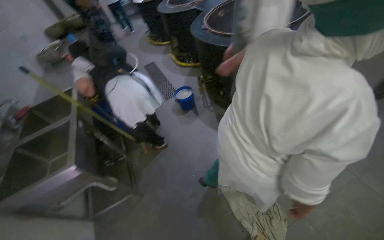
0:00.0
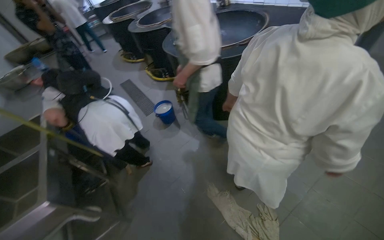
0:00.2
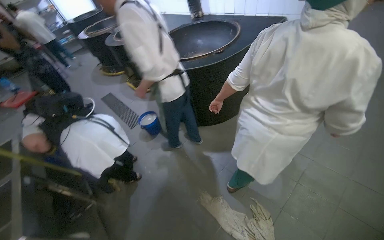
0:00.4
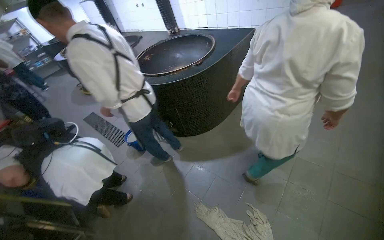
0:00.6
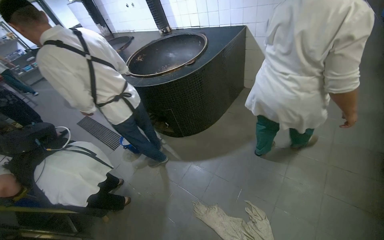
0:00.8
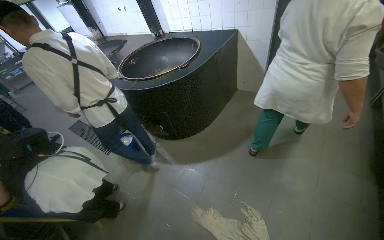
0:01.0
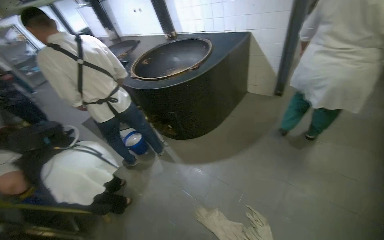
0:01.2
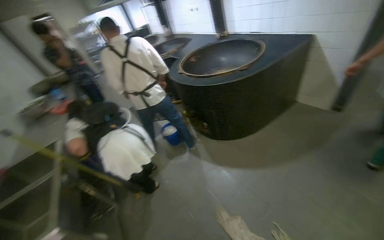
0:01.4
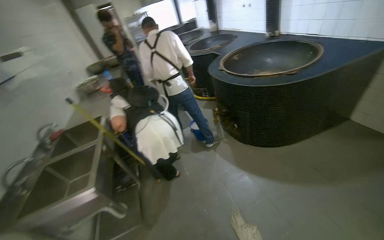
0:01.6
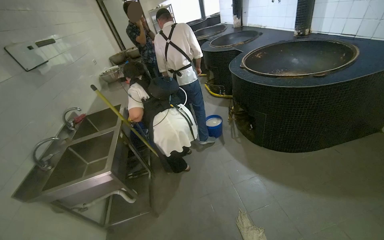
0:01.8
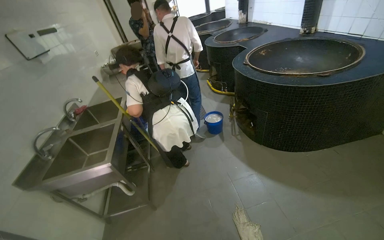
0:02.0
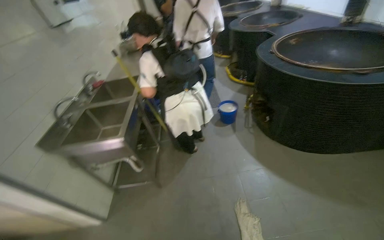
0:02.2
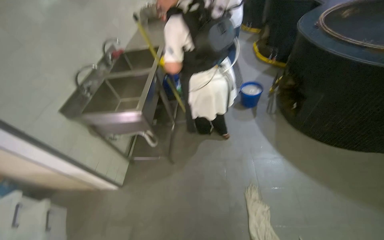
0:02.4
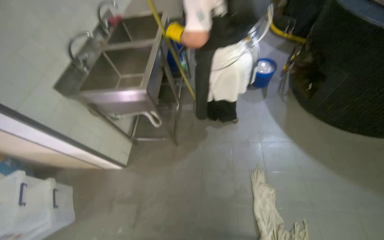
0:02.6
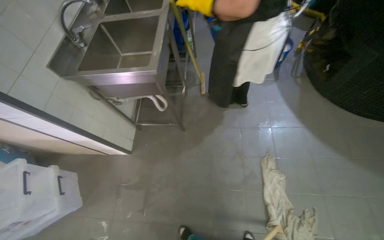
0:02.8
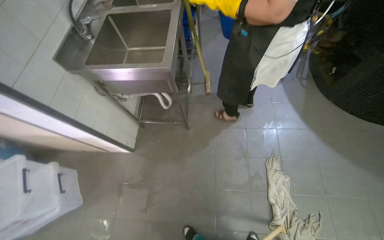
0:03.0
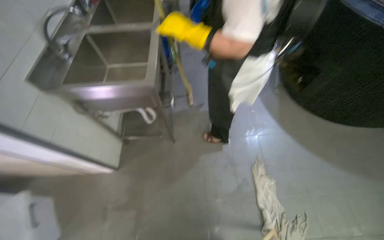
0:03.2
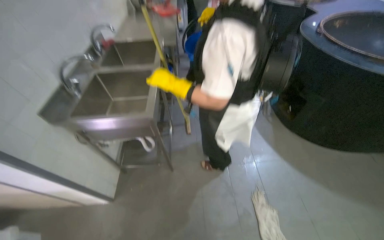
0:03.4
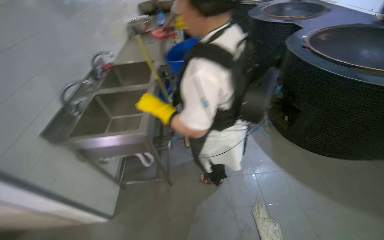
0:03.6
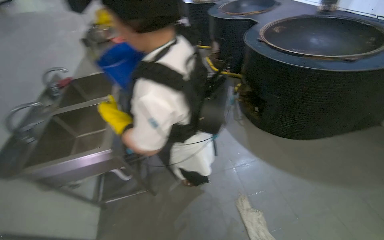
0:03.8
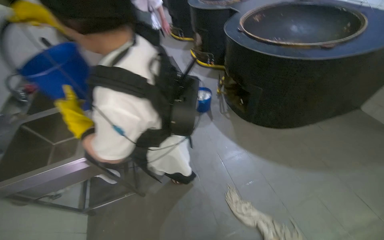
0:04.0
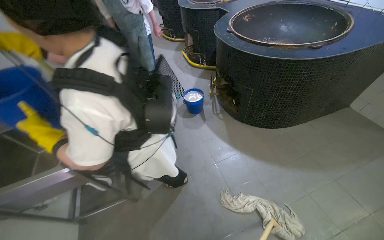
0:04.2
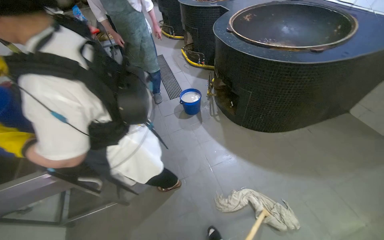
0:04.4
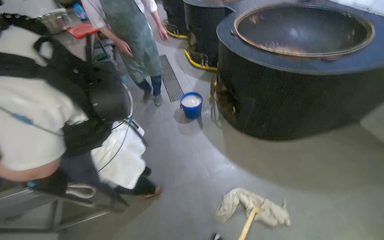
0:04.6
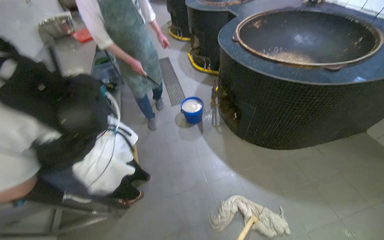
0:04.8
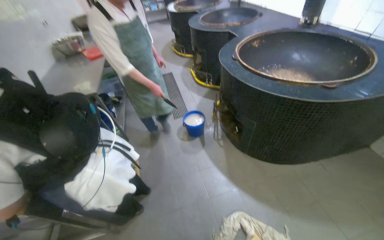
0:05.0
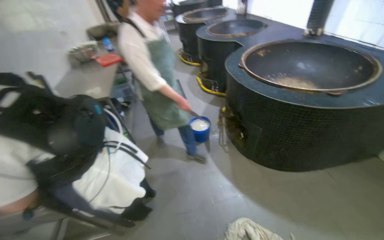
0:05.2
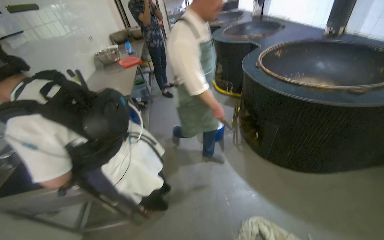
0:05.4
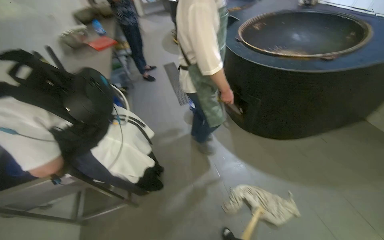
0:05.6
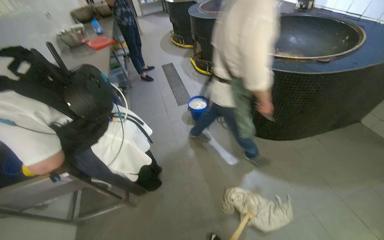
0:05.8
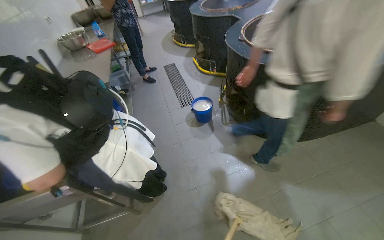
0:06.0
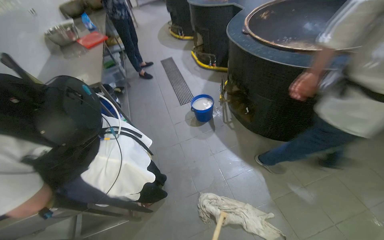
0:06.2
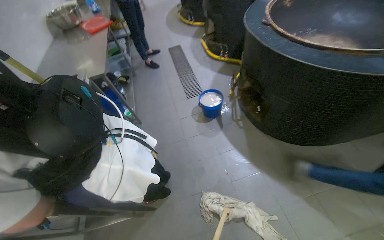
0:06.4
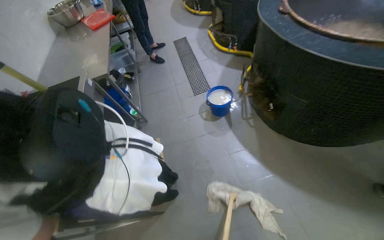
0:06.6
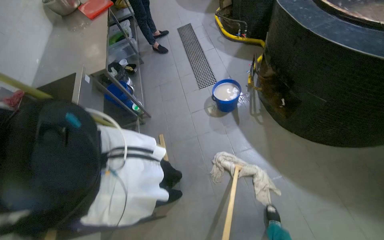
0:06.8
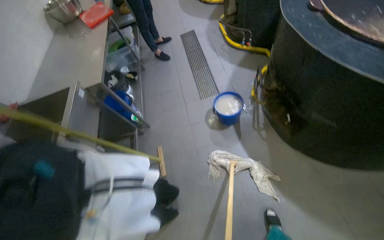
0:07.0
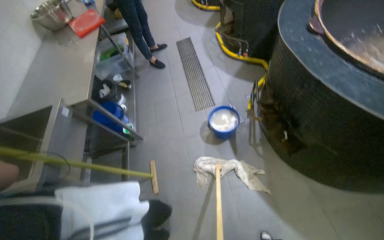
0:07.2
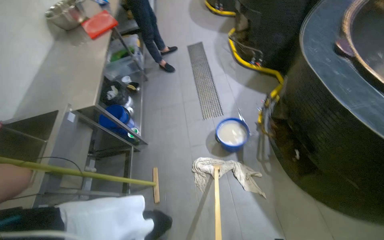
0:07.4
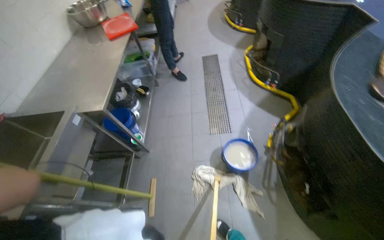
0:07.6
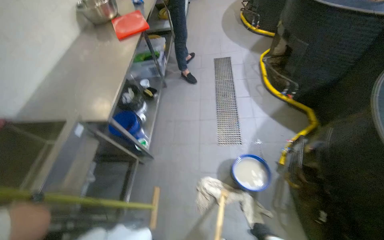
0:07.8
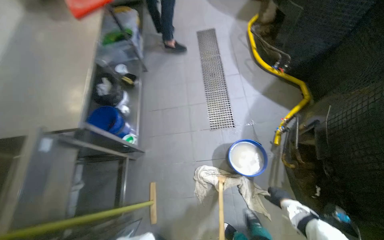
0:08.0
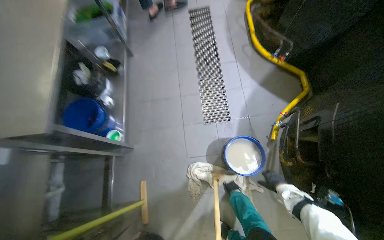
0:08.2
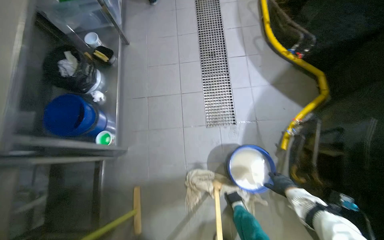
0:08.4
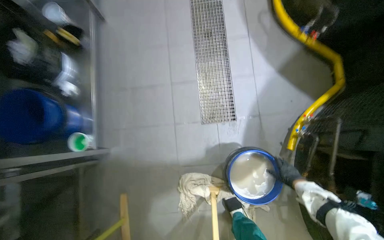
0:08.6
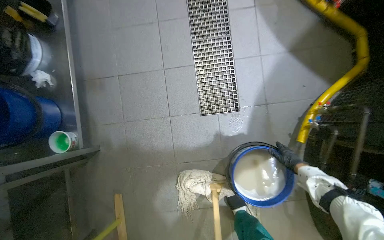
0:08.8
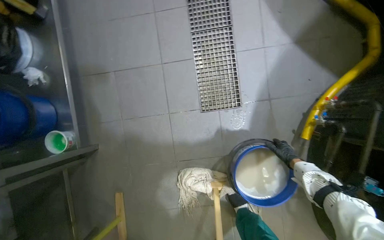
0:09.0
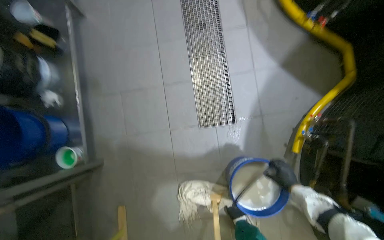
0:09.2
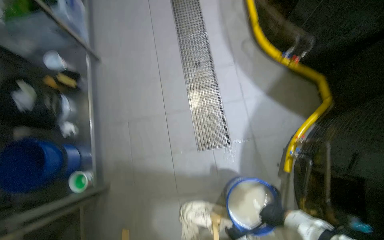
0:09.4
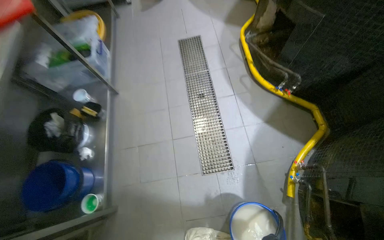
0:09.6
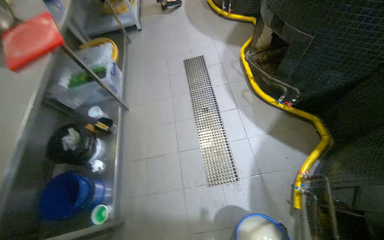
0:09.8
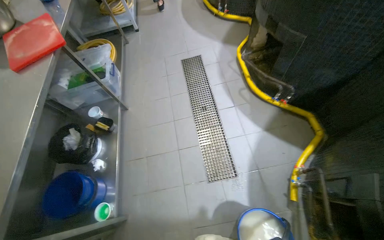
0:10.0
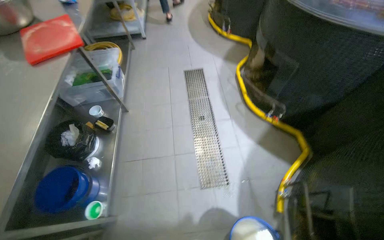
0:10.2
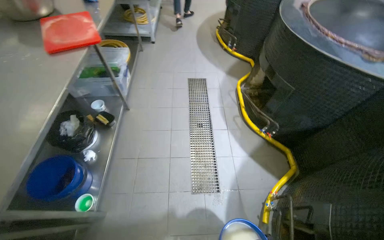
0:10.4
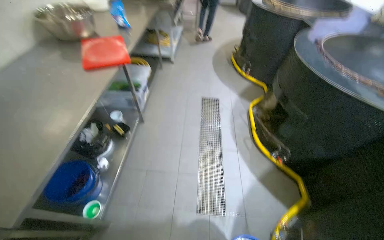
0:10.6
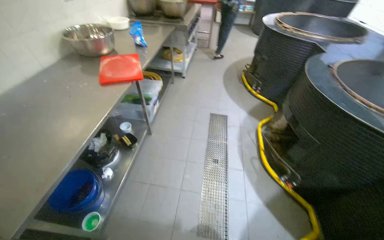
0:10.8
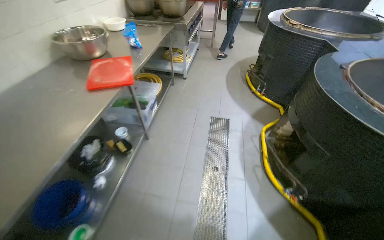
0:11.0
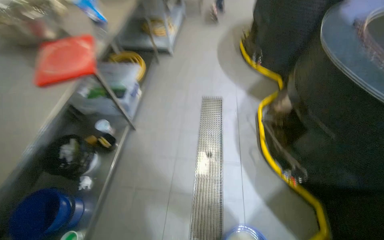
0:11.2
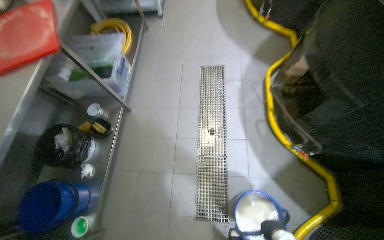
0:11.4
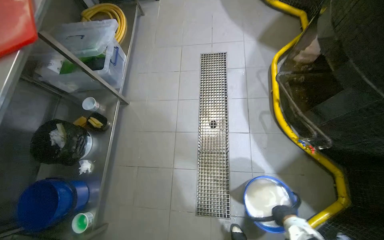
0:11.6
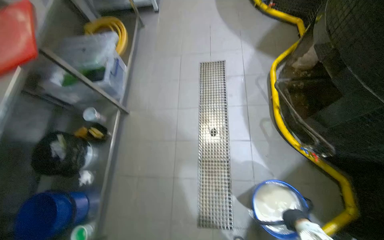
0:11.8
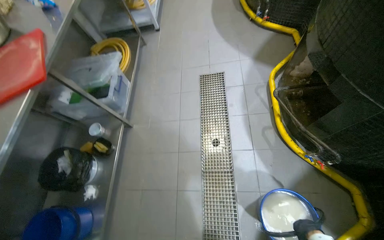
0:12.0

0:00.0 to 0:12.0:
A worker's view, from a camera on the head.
Job: mopping floor.
The whole recording: Mopping kitchen floor. The worker mops the kitchen floor with a mop and bucket.
0:01.6 to 0:03.0: The camera is carried roughly 50 cm. The wearer's head swings about 25 degrees to the left. The view tips downward by roughly 30 degrees.
0:03.0 to 0:04.4: The wearer moves about 40 cm. The wearer looks some 25 degrees further to the right. The view tips upward by about 15 degrees.
0:06.0 to 0:07.6: The camera travels approximately 90 cm.
0:07.6 to 0:09.0: The camera travels about 90 cm. The view tips downward by some 35 degrees.
0:09.0 to 0:10.4: The camera travels some 50 cm. The view tips upward by about 35 degrees.
0:10.4 to 0:12.0: The camera travels approximately 60 cm.

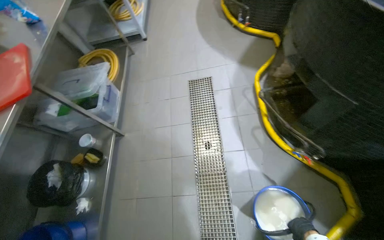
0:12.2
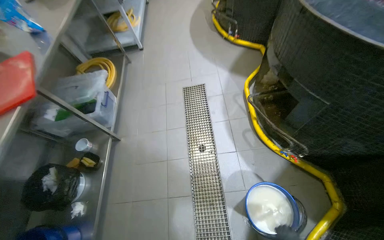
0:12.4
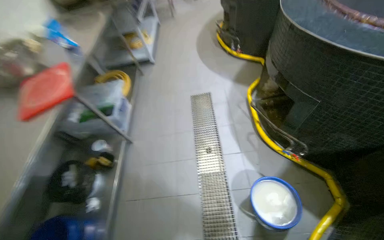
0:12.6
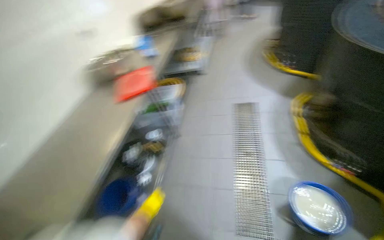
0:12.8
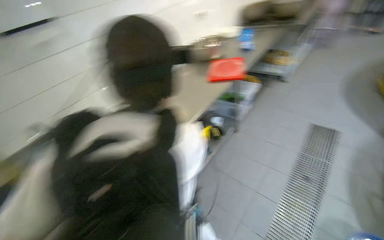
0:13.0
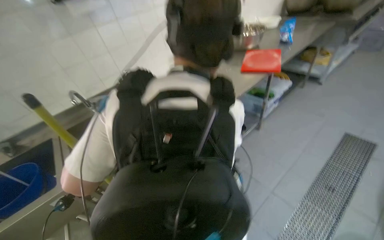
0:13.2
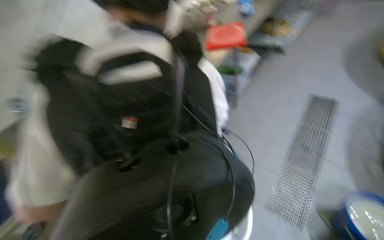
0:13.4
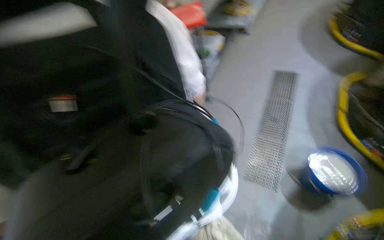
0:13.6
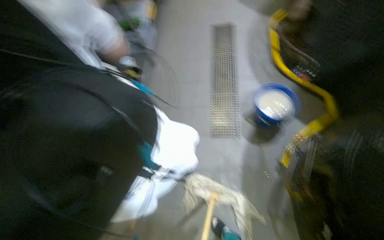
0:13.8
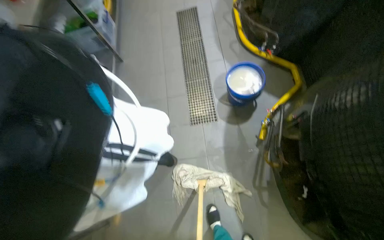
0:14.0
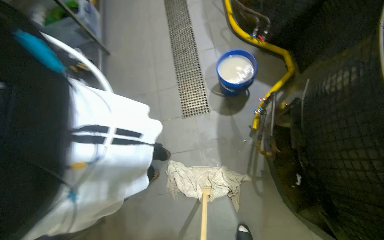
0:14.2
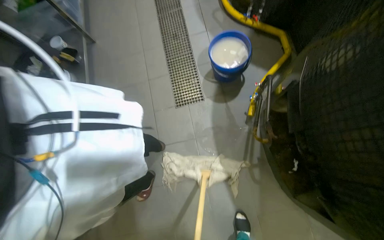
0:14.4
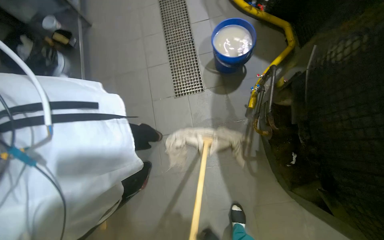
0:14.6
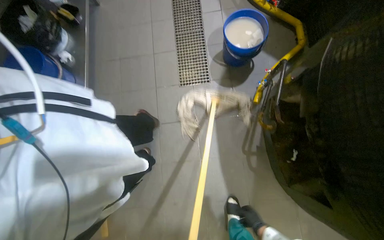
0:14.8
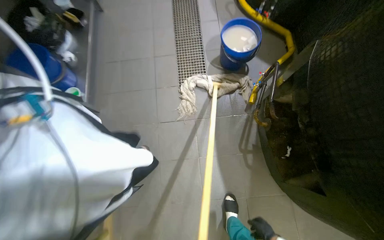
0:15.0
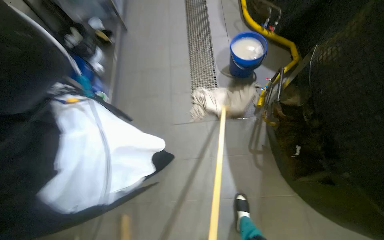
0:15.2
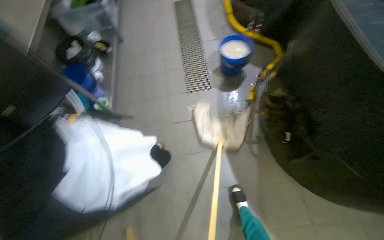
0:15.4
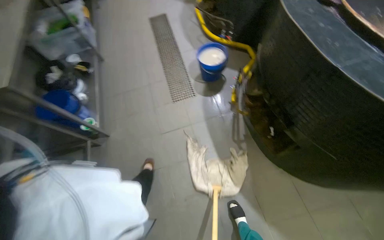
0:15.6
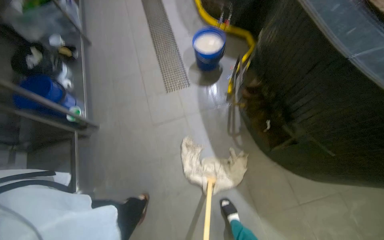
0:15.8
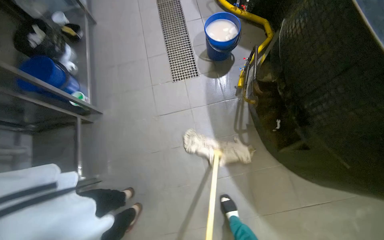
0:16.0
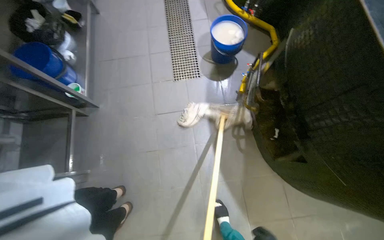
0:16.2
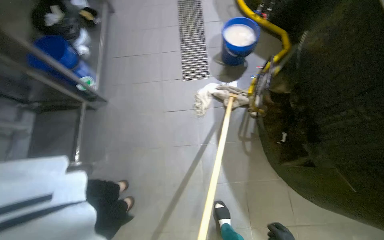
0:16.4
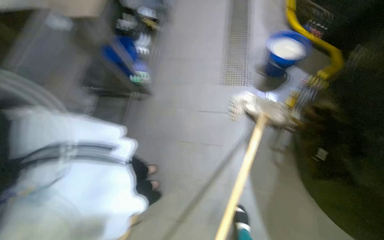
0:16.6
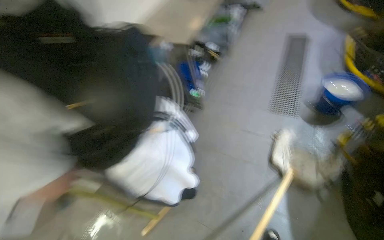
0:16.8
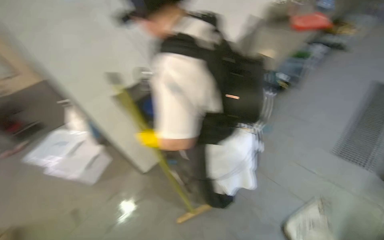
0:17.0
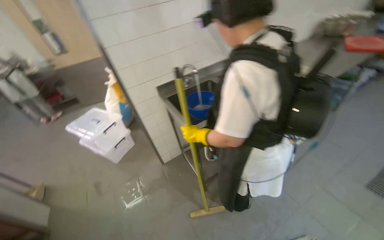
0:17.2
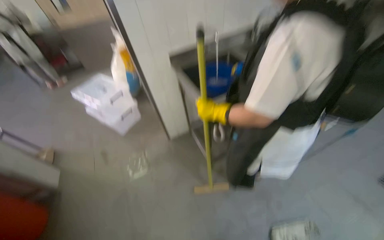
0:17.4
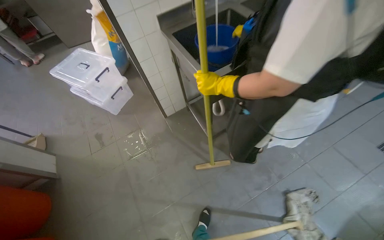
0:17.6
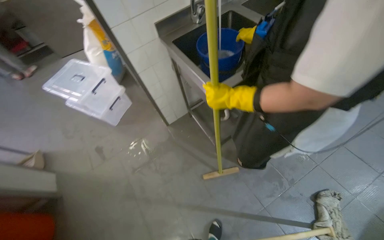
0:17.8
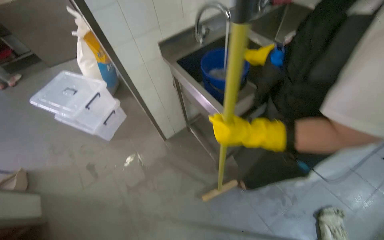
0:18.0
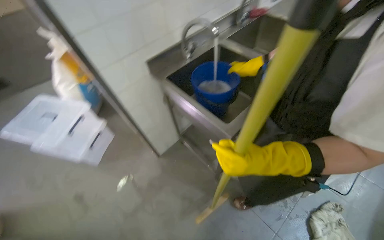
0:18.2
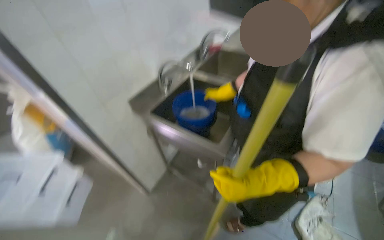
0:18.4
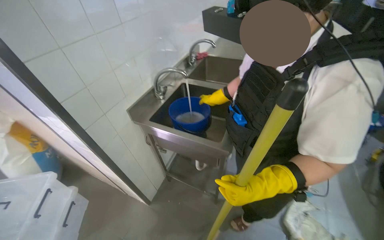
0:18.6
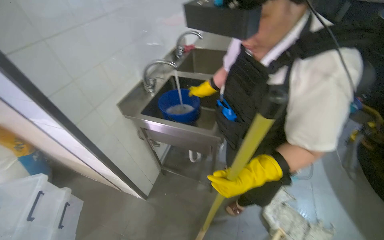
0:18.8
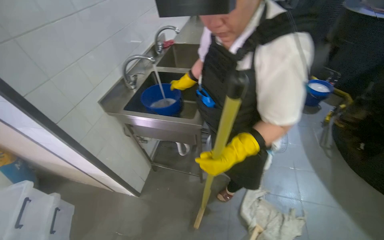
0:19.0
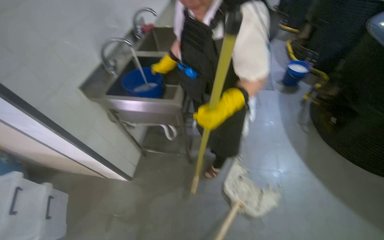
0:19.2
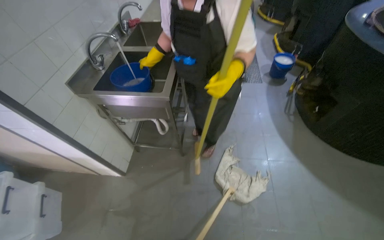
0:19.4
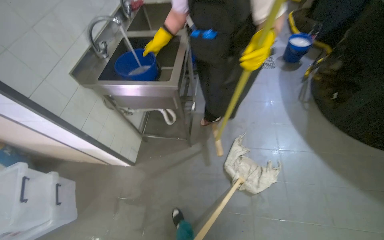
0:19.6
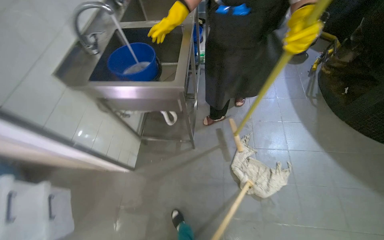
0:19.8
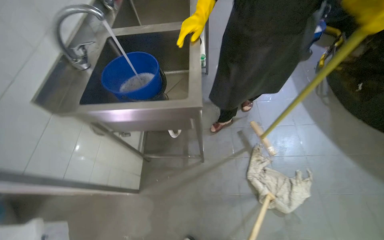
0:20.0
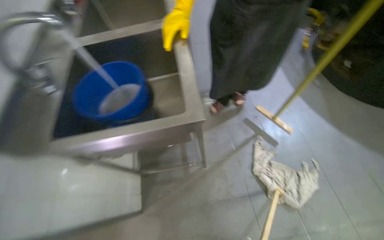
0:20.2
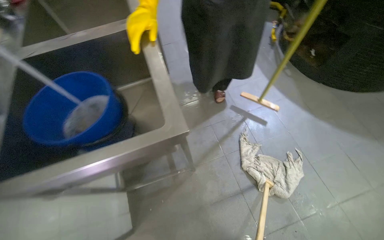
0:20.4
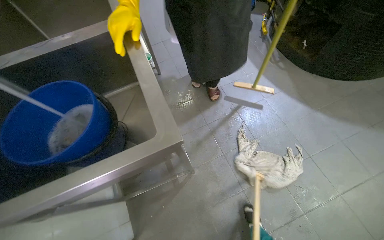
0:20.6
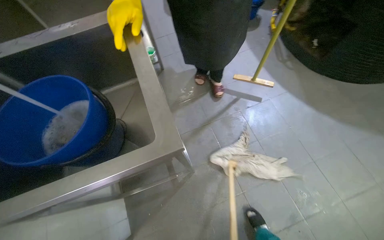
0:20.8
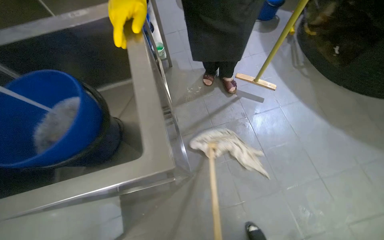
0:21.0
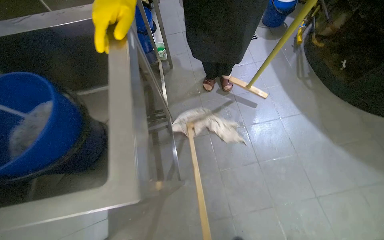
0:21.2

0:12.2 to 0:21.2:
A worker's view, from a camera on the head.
Job: mopping floor.
The whole recording: Mopping kitchen floor. The worker mops the kitchen floor with a mop and bucket.
0:12.2 to 0:13.8: The camera is carried about 60 cm.
0:16.6 to 0:18.2: The camera travels approximately 1 m. The head turns to the left by some 40 degrees.
0:18.2 to 0:19.8: The head turns to the right by about 40 degrees.
0:19.8 to 0:21.2: The camera is carried approximately 50 cm. The head rotates about 15 degrees to the right.
